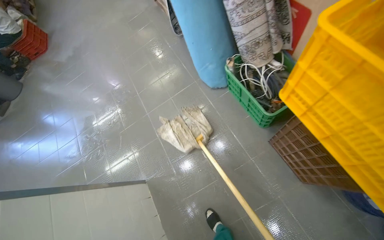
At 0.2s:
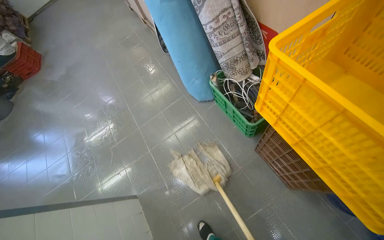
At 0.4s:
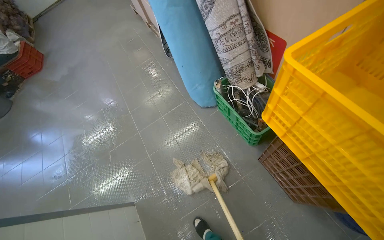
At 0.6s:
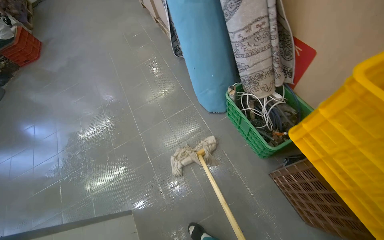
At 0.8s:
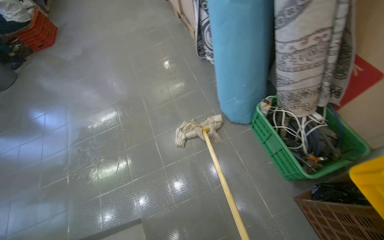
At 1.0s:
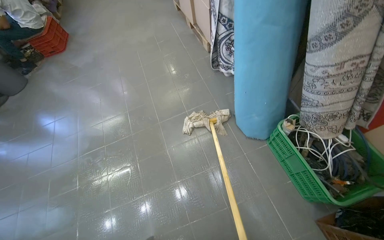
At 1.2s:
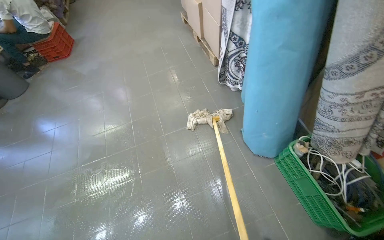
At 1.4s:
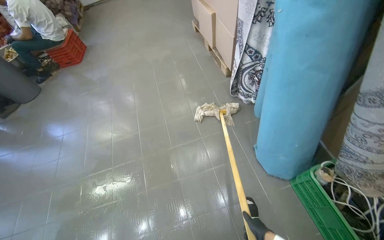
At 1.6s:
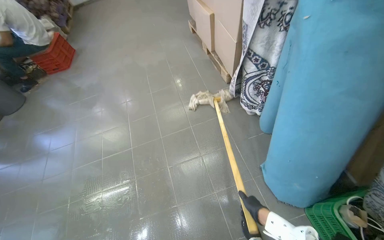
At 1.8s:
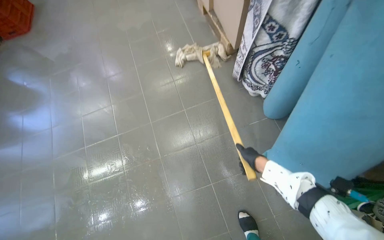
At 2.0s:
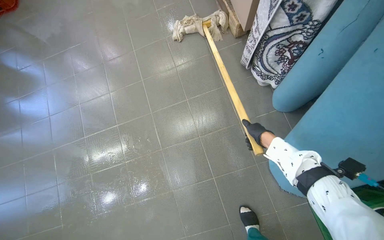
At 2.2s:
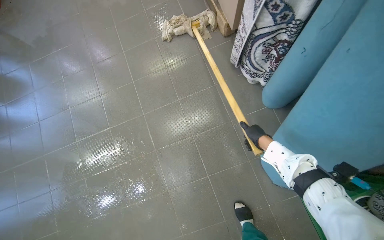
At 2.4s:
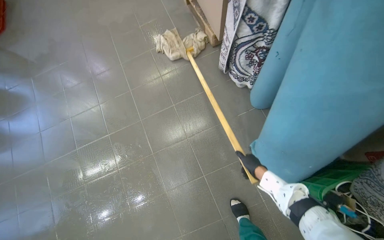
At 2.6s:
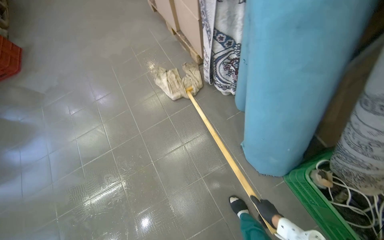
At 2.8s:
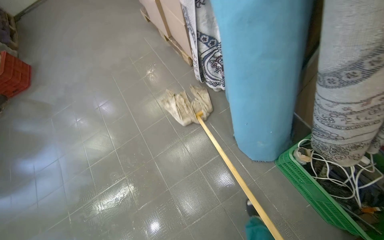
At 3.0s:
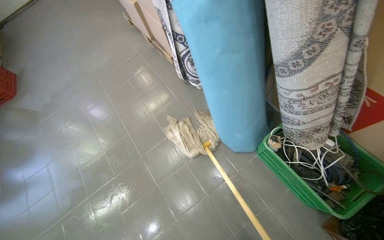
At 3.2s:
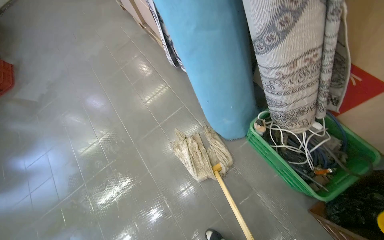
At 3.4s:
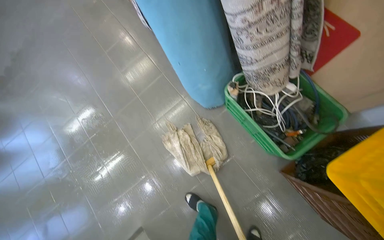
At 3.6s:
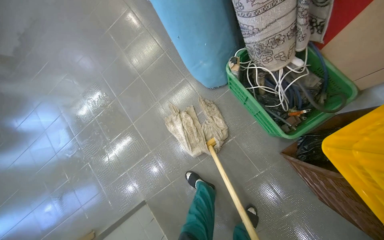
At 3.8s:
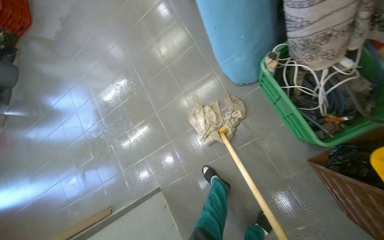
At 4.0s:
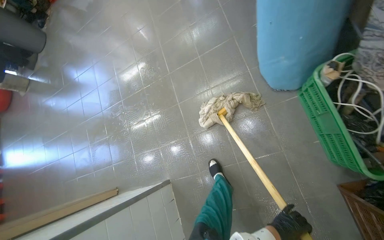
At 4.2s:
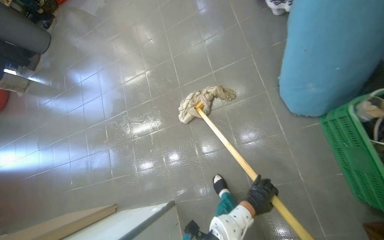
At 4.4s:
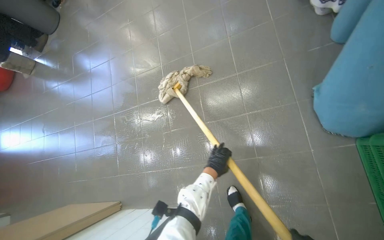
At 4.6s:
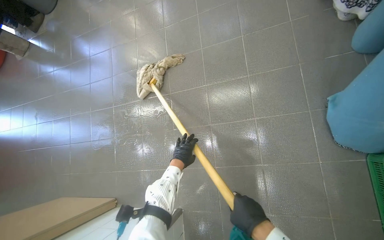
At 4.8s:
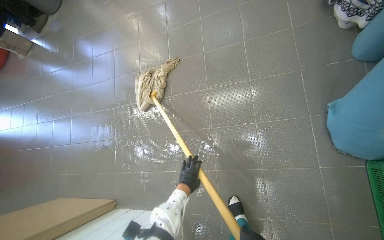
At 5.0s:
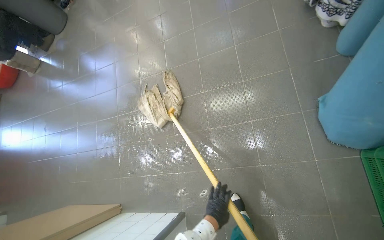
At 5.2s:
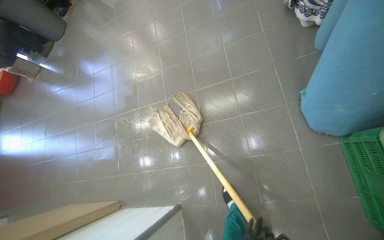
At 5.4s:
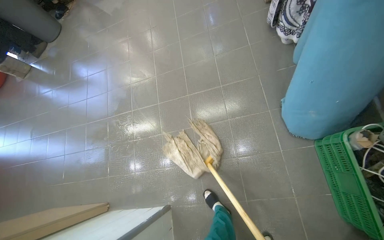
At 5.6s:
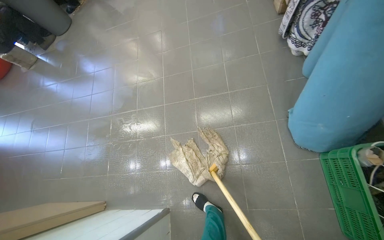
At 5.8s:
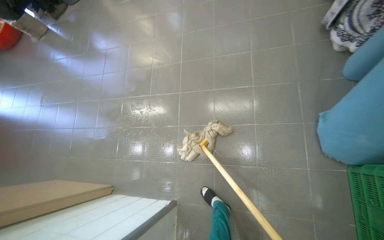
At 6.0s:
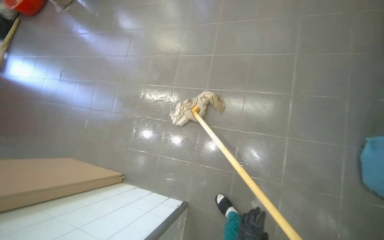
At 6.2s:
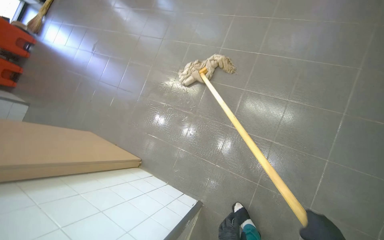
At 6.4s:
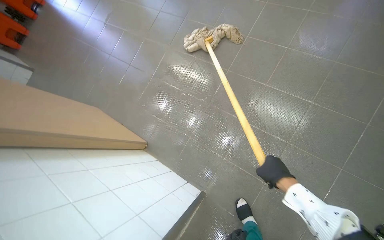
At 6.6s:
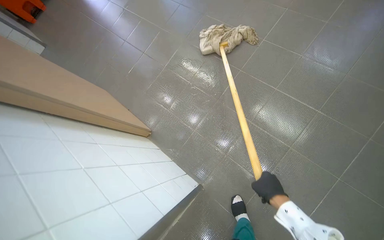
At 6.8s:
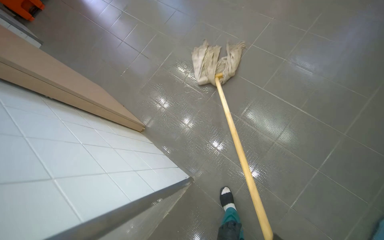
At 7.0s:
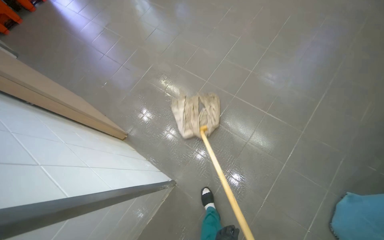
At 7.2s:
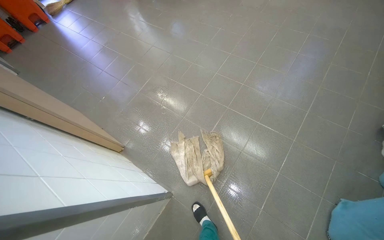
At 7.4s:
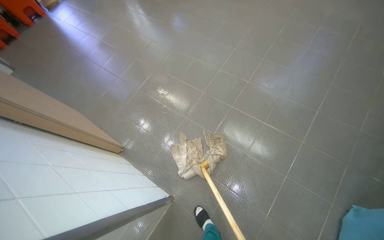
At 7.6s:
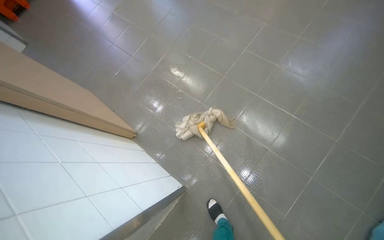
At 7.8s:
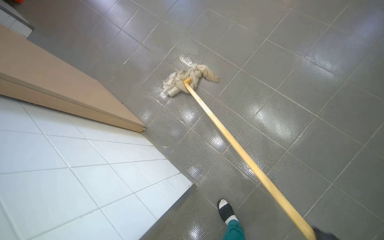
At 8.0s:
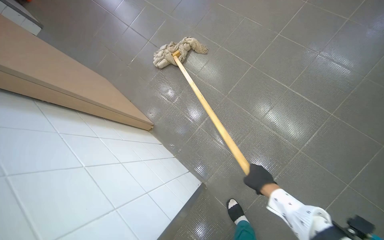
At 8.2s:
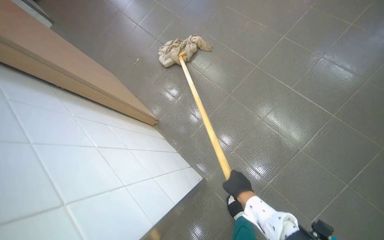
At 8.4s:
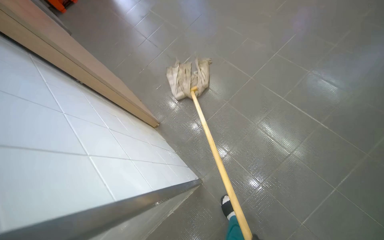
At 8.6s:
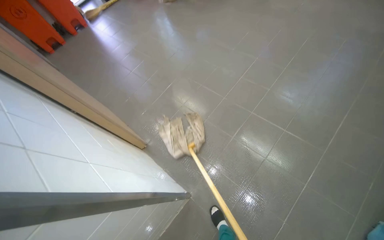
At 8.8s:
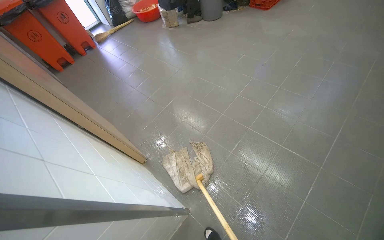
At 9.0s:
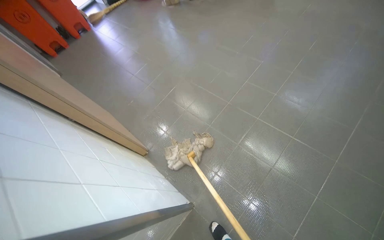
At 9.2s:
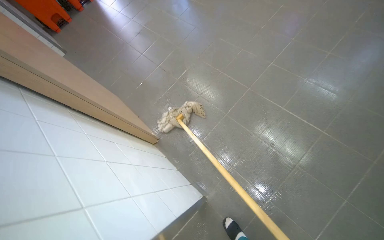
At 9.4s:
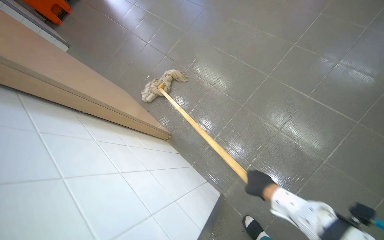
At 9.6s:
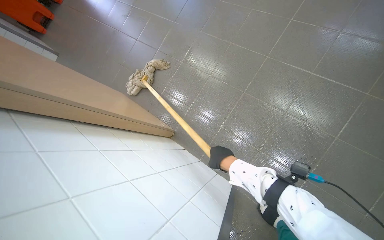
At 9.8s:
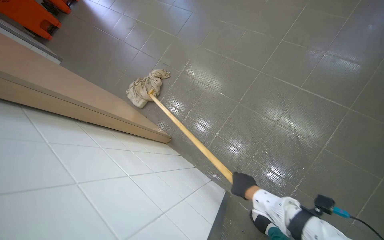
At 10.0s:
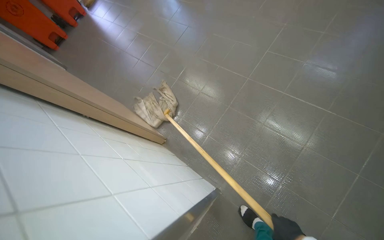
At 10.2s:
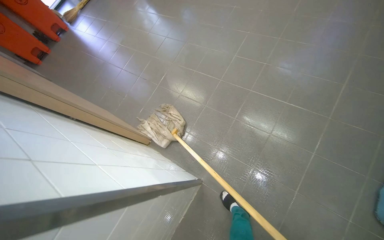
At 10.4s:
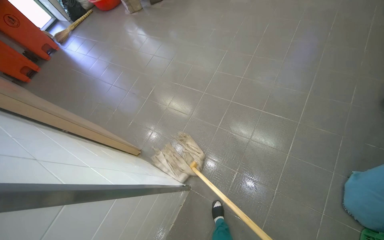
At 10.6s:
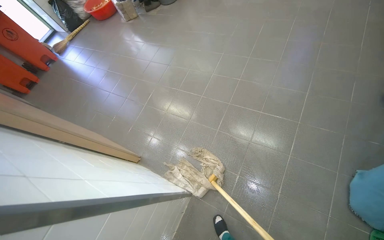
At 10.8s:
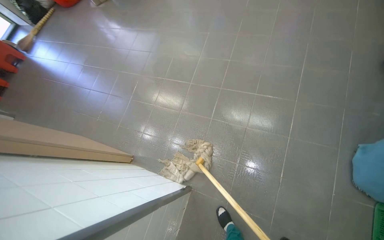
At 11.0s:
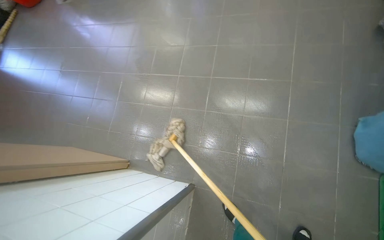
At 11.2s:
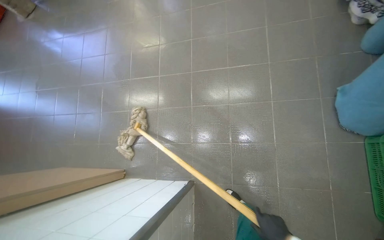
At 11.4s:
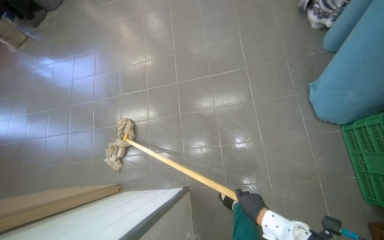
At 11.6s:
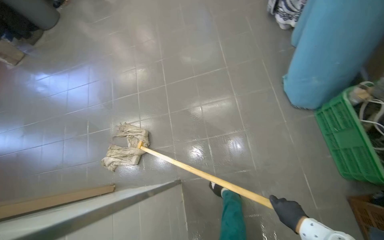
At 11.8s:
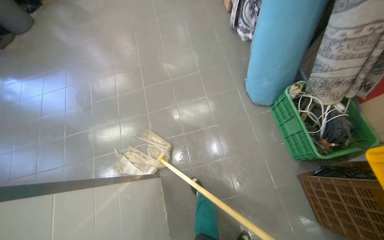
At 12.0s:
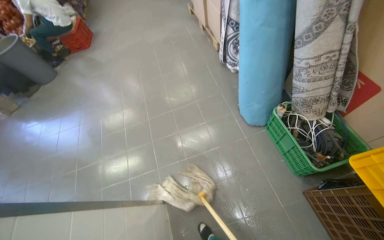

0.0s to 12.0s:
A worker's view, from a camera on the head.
Job: mopping floor.
The whole recording: Mopping kitchen floor. The worker mops the kitchen floor.
0.0s to 1.6s: The head travels about 80 cm.
3.0s to 4.4s: The head rotates about 25 degrees to the left. The camera pitches downward, by approximately 25 degrees.
6.0s to 7.6s: The scene turns about 30 degrees clockwise in the picture.
10.4s to 12.0s: The wearer's head swings some 45 degrees to the right. The view tips upward by approximately 15 degrees.

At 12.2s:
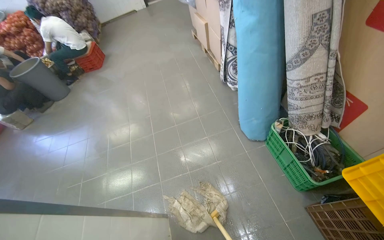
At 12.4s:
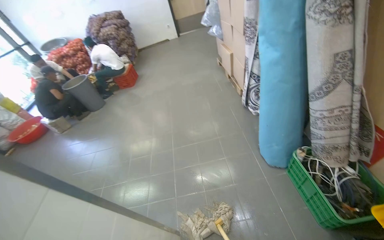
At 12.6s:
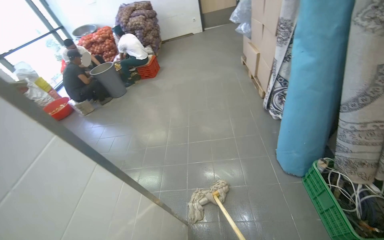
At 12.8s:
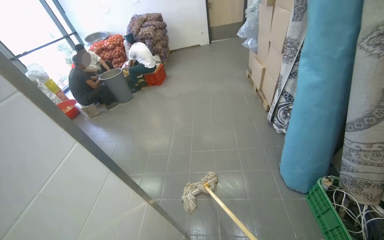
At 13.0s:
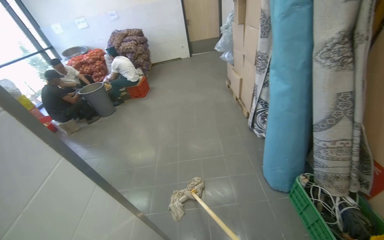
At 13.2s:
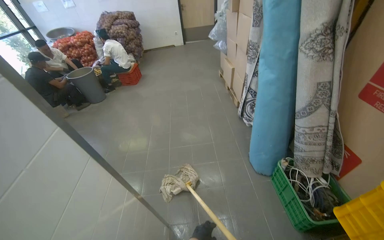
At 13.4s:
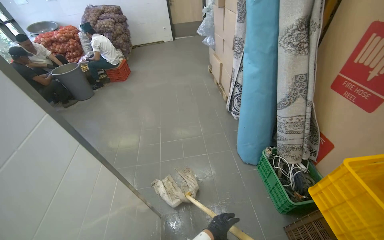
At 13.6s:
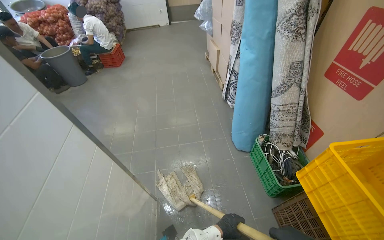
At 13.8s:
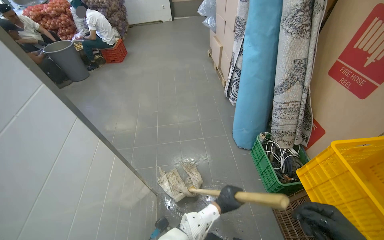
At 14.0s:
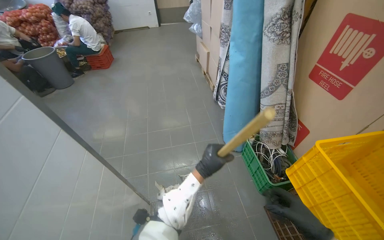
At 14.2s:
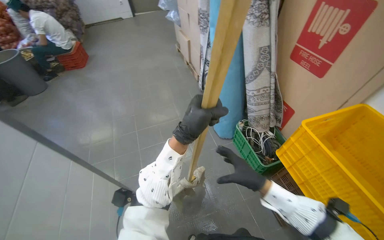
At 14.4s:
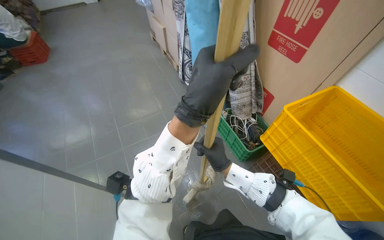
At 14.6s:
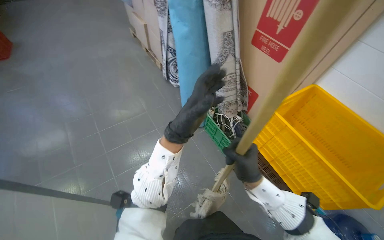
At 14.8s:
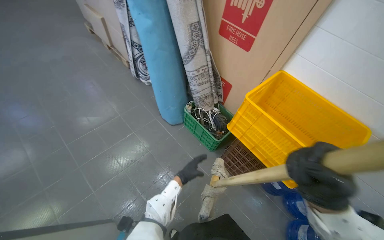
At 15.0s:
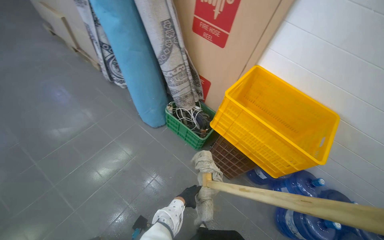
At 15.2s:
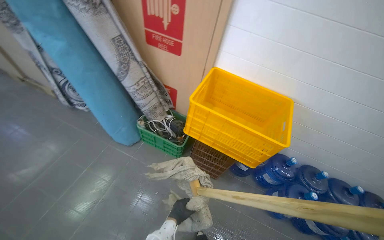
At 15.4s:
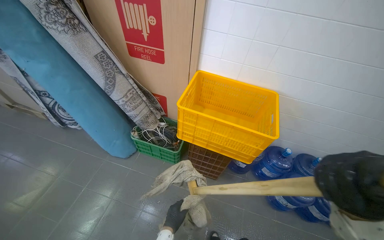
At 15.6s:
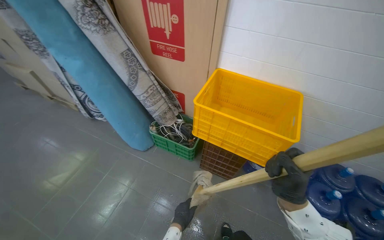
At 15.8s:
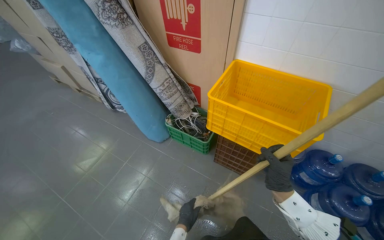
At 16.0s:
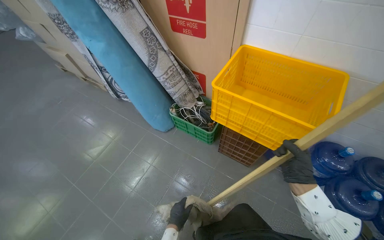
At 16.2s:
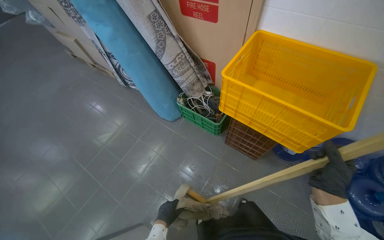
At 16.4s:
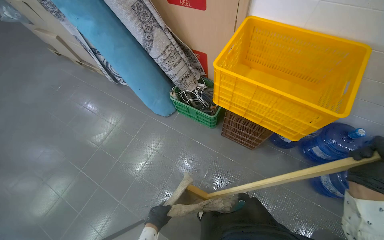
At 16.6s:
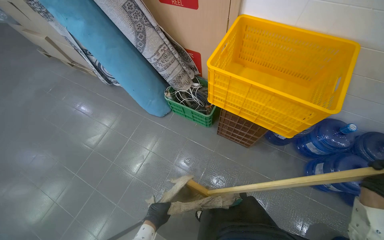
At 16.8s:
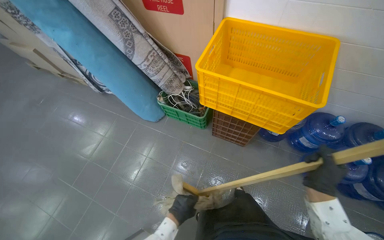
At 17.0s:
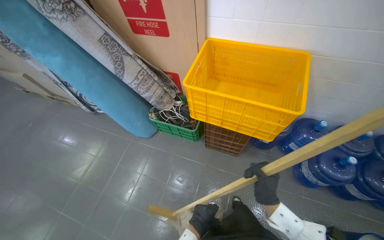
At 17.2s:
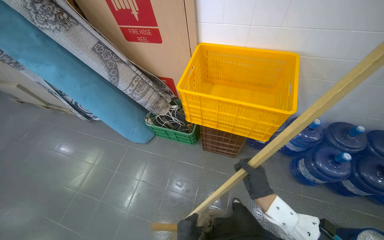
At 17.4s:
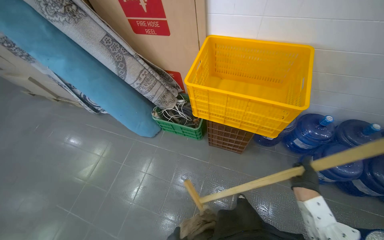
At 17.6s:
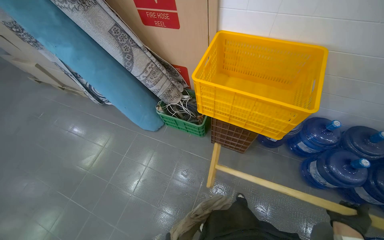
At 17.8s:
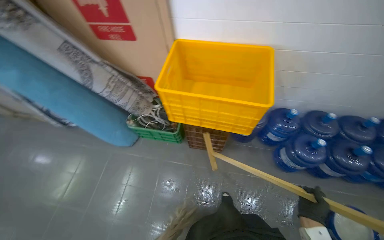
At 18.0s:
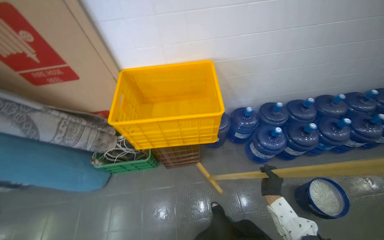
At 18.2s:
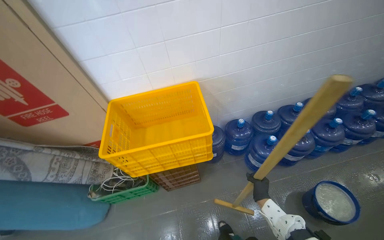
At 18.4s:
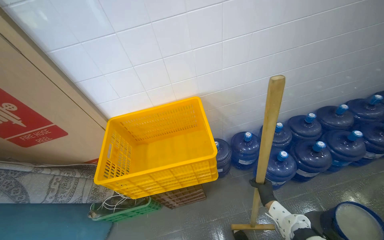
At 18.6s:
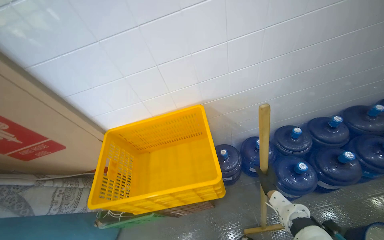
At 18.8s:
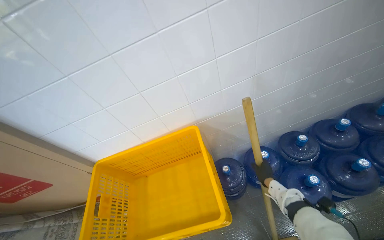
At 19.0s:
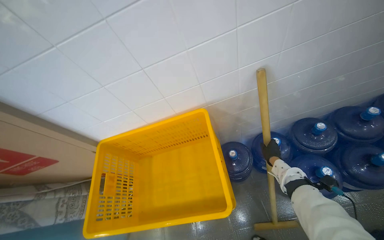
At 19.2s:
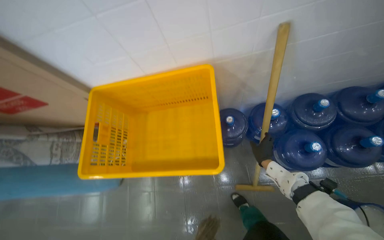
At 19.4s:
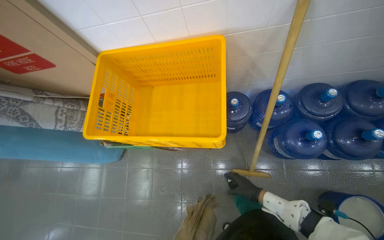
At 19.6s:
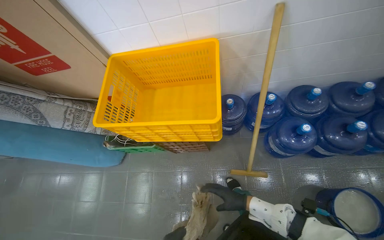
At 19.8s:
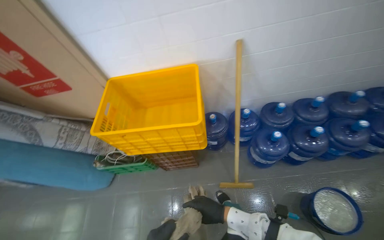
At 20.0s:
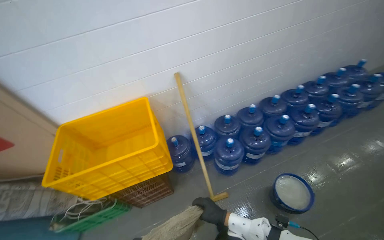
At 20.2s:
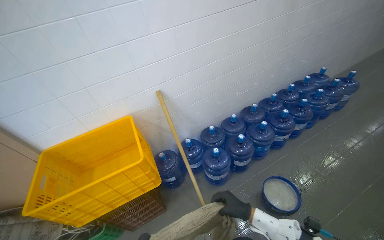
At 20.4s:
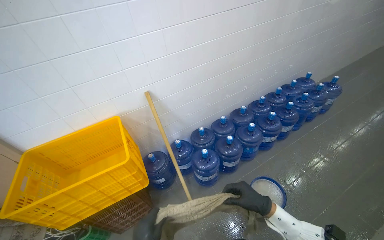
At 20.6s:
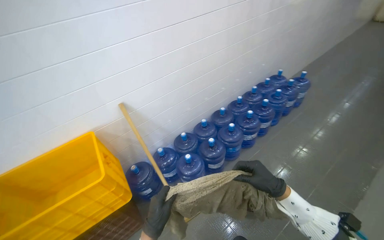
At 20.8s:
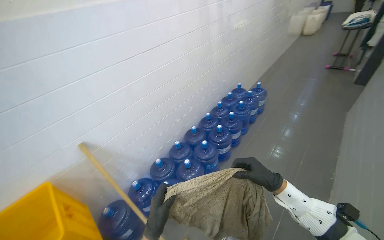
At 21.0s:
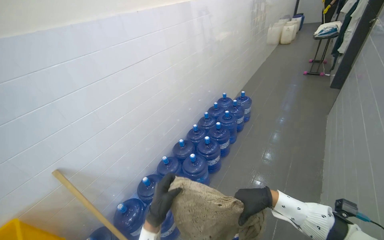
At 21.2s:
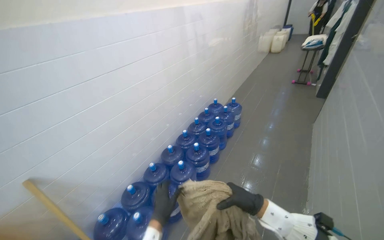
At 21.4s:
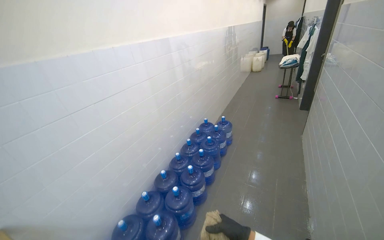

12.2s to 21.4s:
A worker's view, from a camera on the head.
Job: mopping floor.
The whole recording: Mopping kitchen floor. The worker mops the kitchen floor.
13.8s to 15.2s: The head turns to the right by some 60 degrees.
15.2s to 16.8s: The left hand is displaced nearer to the camera by roughly 10 cm.
16.8s to 18.4s: The wearer's head swings approximately 40 degrees to the right. The wearer looks some 20 degrees further upward.
18.4s to 19.8s: The view tips downward by approximately 10 degrees. The right hand is displaced nearer to the camera and to the left by about 15 cm.
19.8s to 21.4s: The camera is carried approximately 50 cm. The wearer looks roughly 55 degrees further to the right. The view tilts approximately 40 degrees upward.
